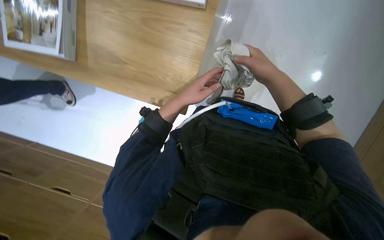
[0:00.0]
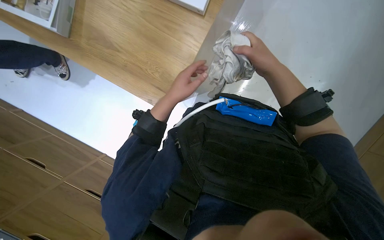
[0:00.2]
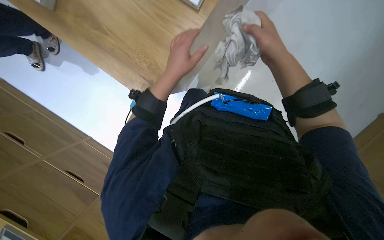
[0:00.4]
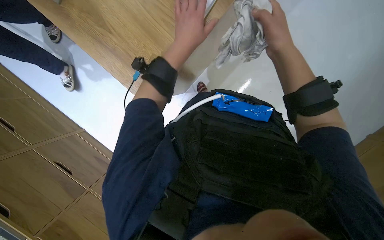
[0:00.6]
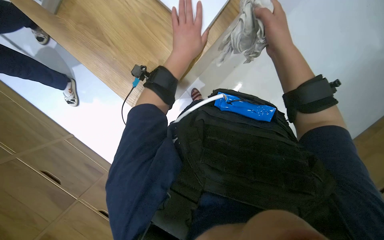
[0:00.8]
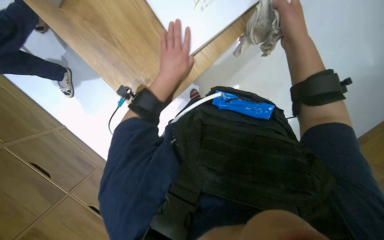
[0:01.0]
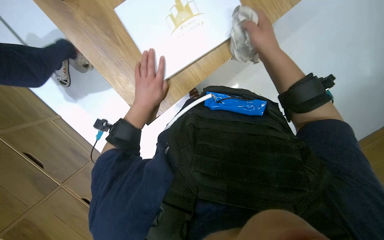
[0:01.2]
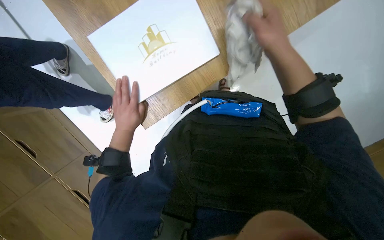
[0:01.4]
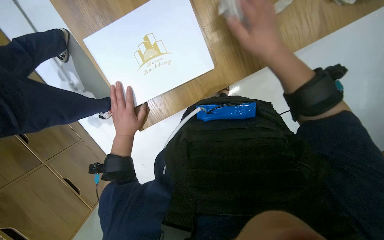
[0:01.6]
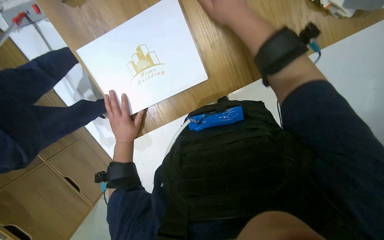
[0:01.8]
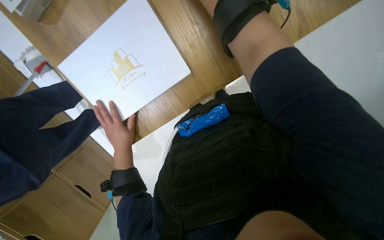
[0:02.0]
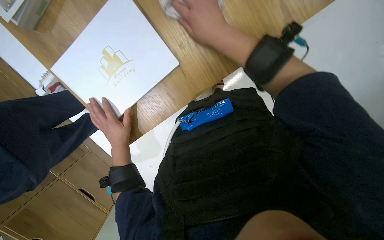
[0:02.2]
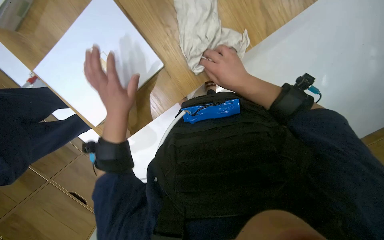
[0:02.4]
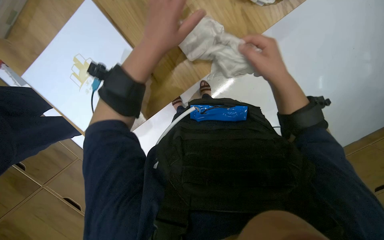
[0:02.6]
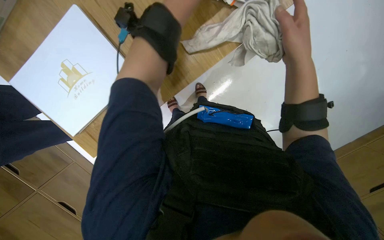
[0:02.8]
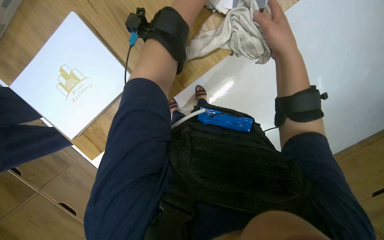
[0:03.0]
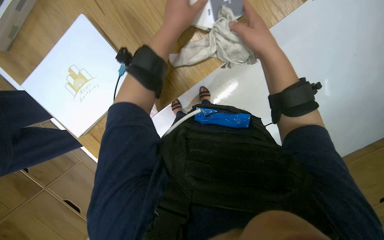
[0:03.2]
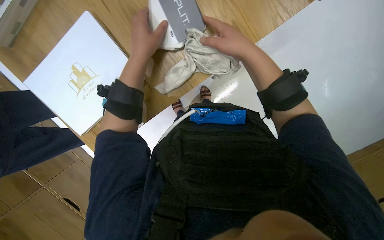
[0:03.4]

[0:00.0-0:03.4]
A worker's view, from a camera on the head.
Job: wiping surfaces.
The whole recording: Examining product samples. The worker wipes and examines various product samples and catalogs on the table.
0:00.0 to 0:01.6: The camera pitches downward, by some 20 degrees. The left hand goes about 20 cm to the left and down the picture.
0:01.6 to 0:03.4: The left hand goes about 40 cm nearer to the camera, up the picture and to the right; the right hand reaches some 10 cm up the picture, then returns.

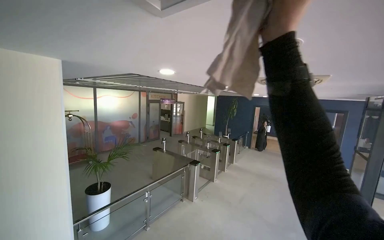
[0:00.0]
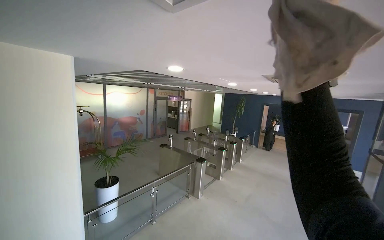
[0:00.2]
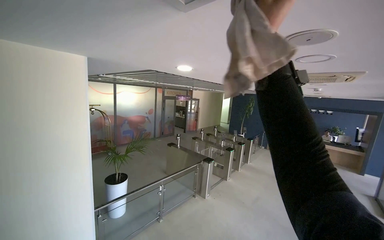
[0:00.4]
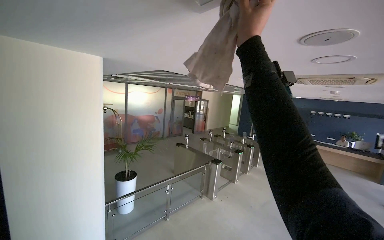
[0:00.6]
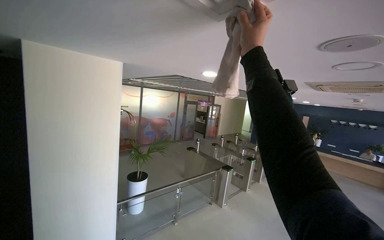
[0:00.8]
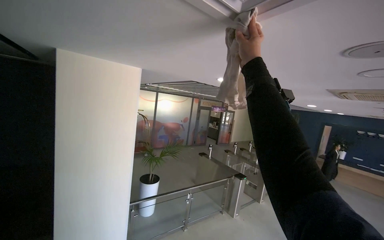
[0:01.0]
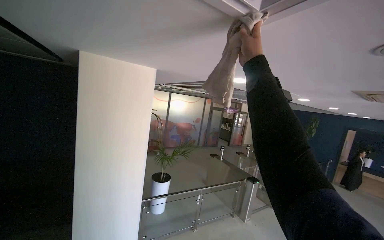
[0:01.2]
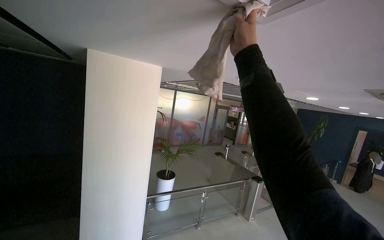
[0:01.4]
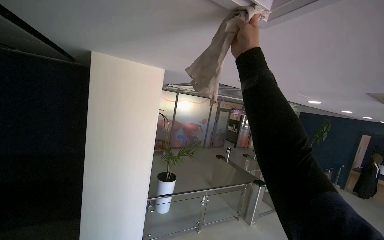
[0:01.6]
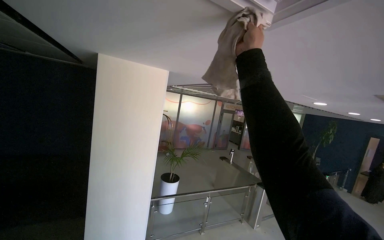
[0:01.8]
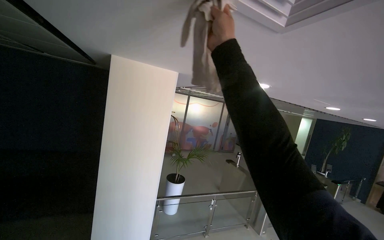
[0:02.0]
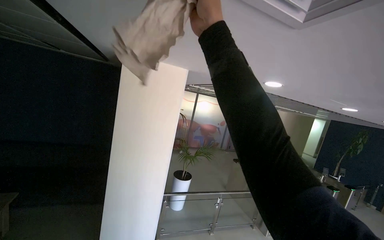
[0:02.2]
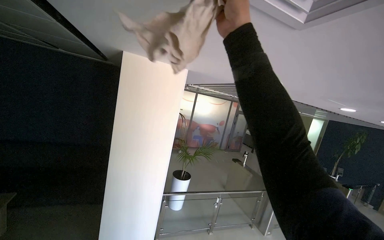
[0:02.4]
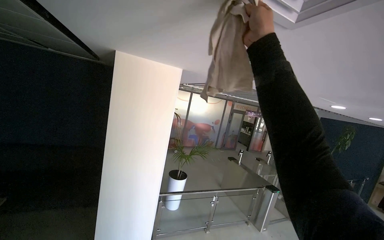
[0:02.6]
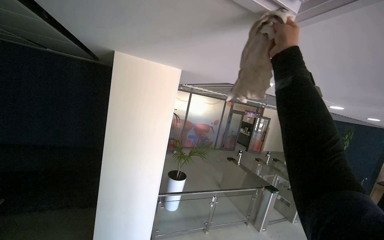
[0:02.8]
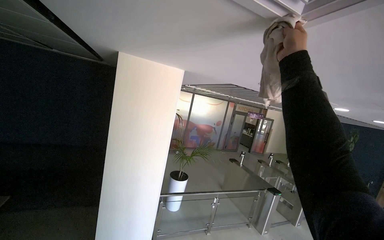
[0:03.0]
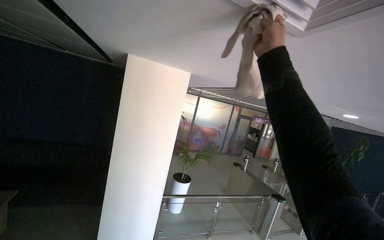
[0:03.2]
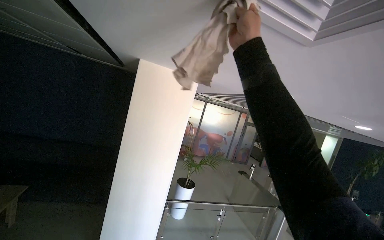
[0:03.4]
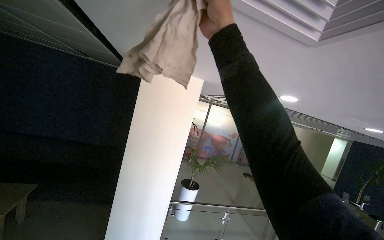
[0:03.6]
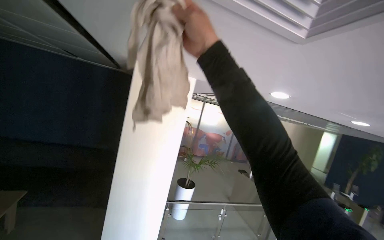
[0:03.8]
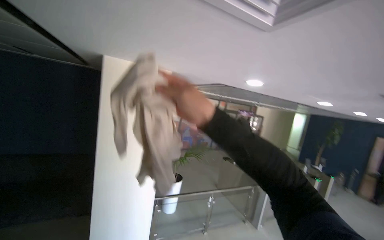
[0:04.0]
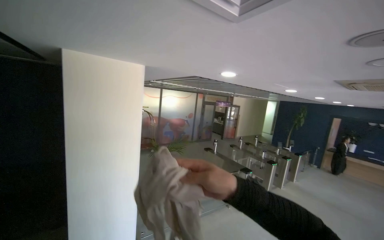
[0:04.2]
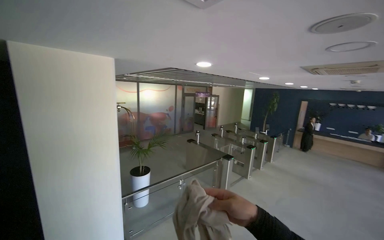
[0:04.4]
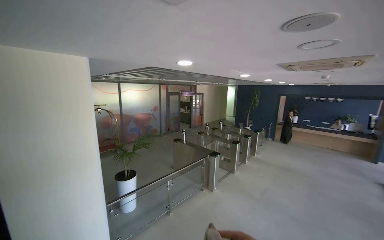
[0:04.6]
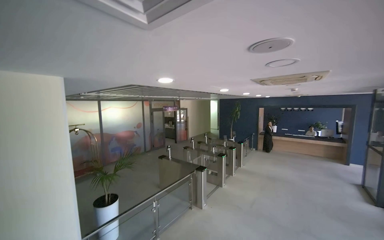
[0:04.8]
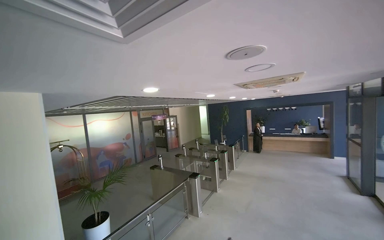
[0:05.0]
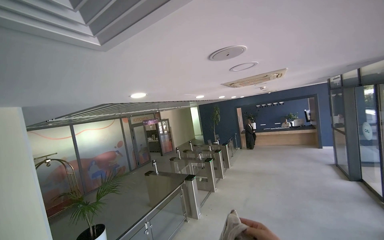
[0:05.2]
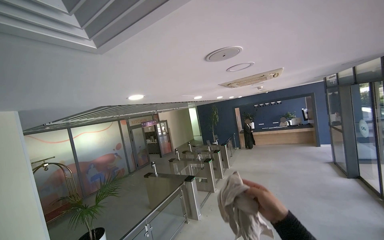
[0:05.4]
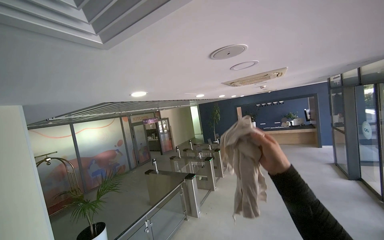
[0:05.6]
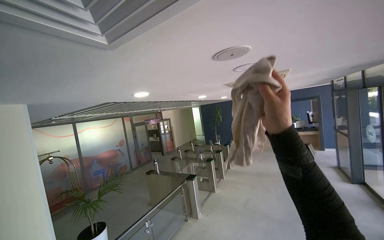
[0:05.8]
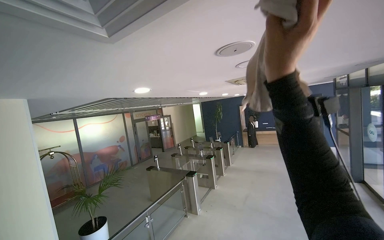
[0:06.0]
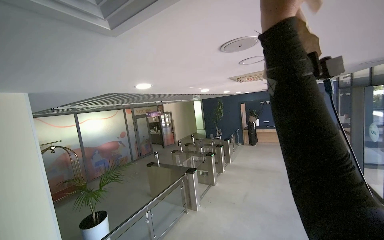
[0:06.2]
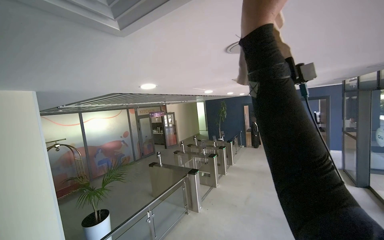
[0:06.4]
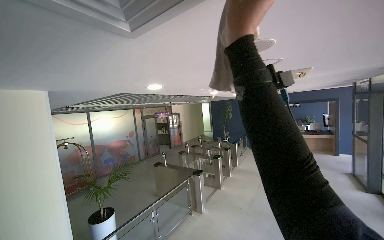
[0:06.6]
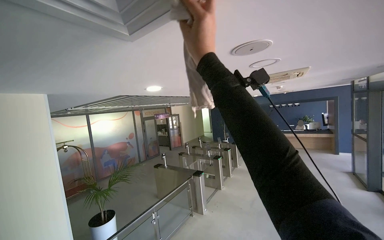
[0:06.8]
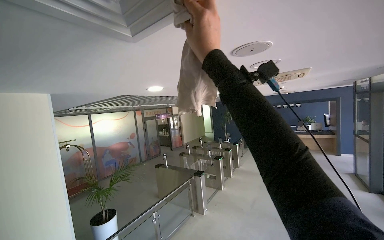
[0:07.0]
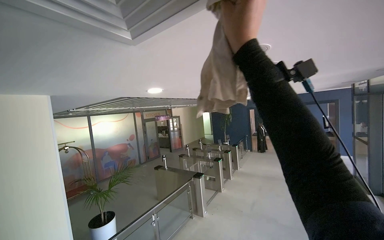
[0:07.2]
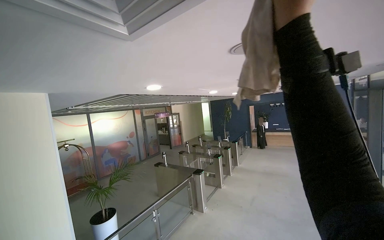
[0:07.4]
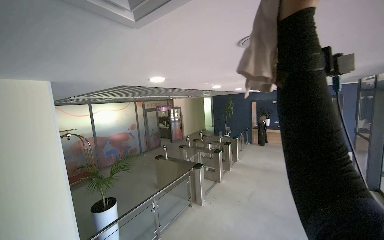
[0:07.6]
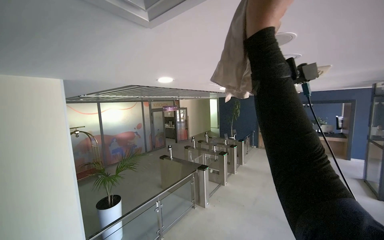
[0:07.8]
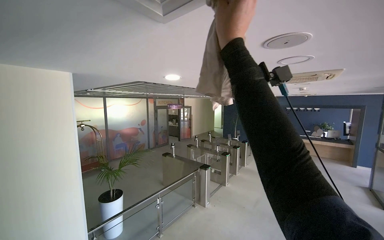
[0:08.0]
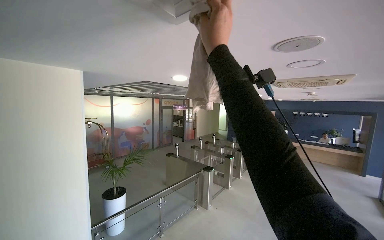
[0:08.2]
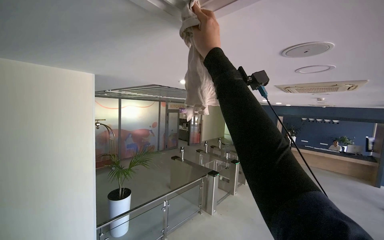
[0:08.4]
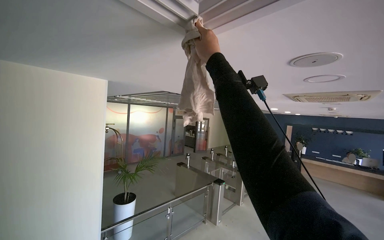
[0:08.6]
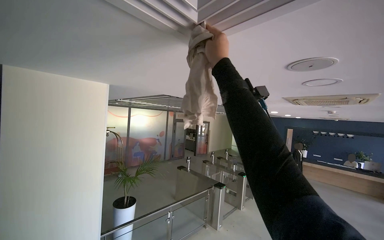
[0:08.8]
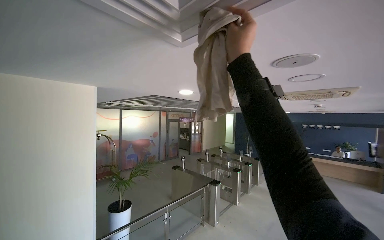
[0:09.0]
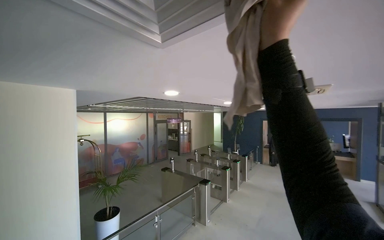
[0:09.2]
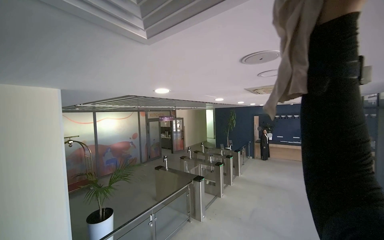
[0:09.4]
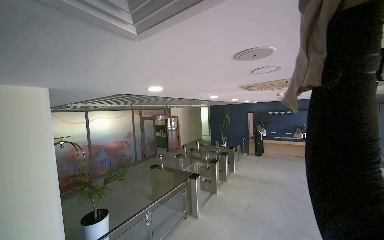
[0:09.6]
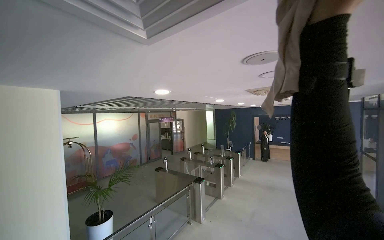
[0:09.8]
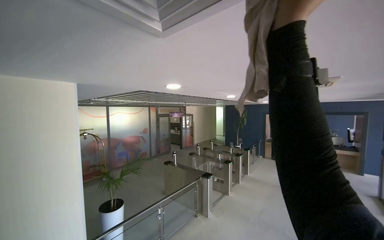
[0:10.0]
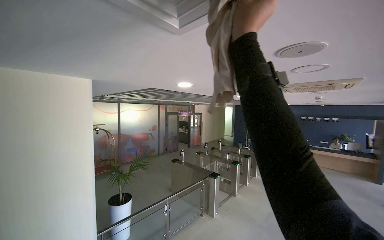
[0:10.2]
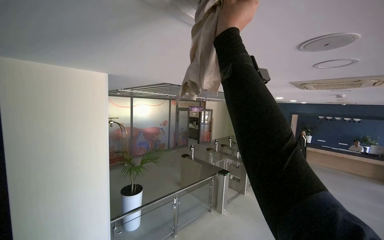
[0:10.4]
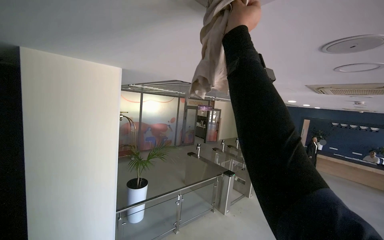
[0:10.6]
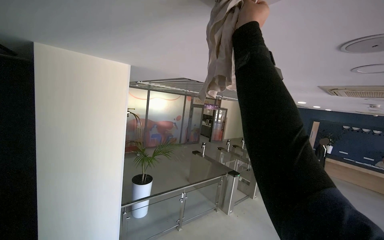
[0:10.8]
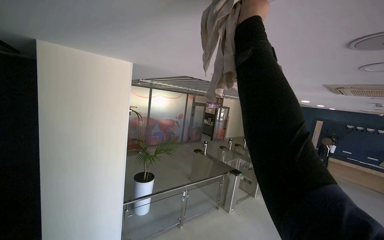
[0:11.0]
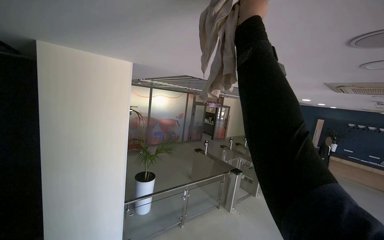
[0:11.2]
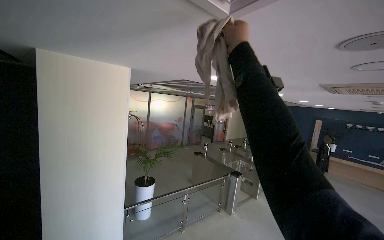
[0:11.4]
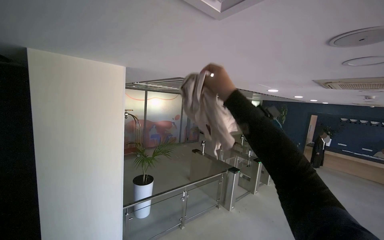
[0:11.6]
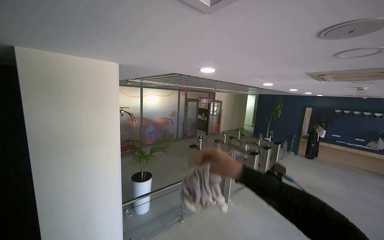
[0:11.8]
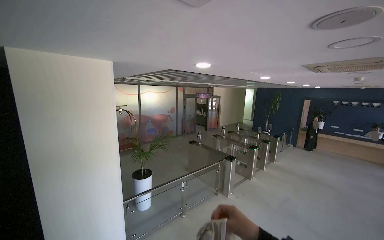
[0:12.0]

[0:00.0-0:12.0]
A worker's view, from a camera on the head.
Job: wiping surfaces.
The whole recording: Wiping ceiling vents. The worker wipes the ceiling vents with a cloth.
0:00.0 to 0:01.6: The wearer looks roughly 25 degrees further to the left.
0:03.0 to 0:04.4: The wearer looks roughly 20 degrees further to the right.
0:04.4 to 0:06.0: The head turns to the right by about 20 degrees.
0:06.0 to 0:07.6: The right hand goes about 10 cm up the picture, and goes to the left and returns, about 20 cm each way.
0:07.6 to 0:09.0: The right hand goes roughly 20 cm to the left and farther from the camera.
0:09.0 to 0:10.4: The right hand moves about 25 cm to the right and comes back.
0:10.4 to 0:12.0: The right hand is displaced down the picture by approximately 60 cm.

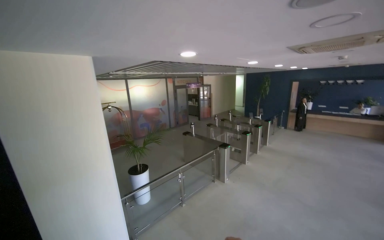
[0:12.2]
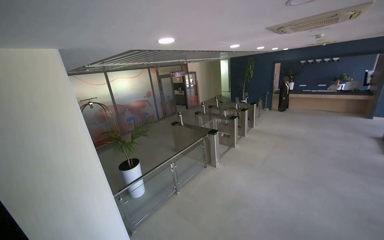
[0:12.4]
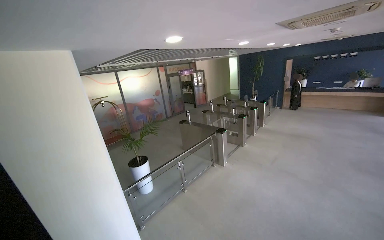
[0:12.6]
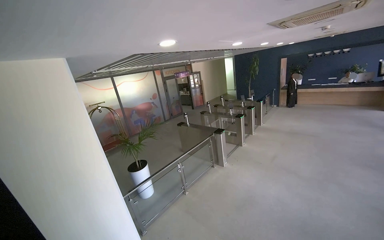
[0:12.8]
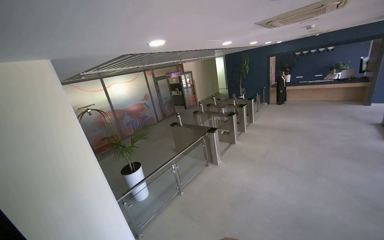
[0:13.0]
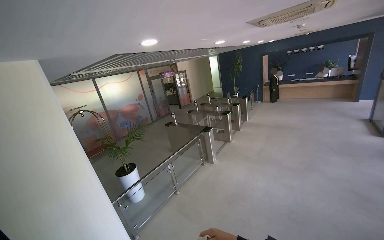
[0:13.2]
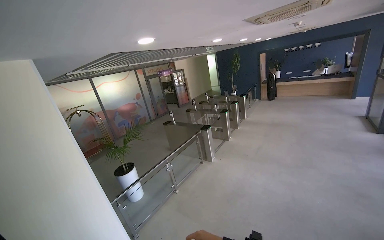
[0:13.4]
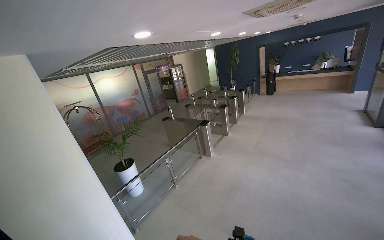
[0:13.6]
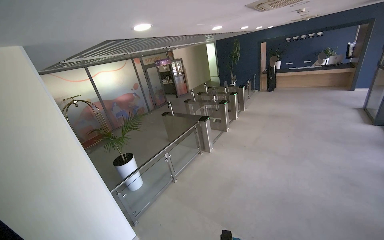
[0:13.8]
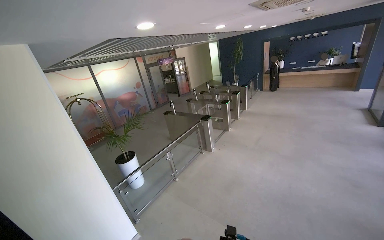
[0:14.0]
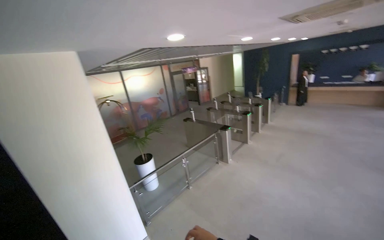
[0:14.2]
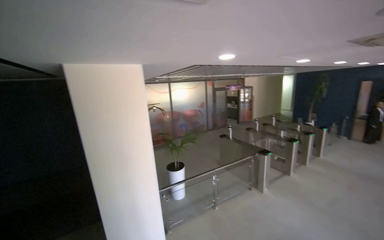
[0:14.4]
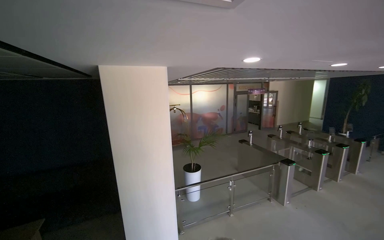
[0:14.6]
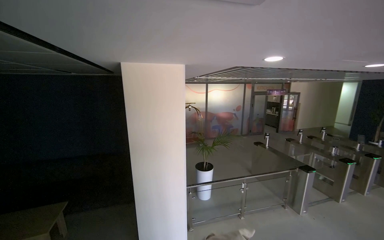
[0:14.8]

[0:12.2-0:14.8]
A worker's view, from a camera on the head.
Job: wiping surfaces.
The whole recording: Wiping ceiling vents. The worker wipes the ceiling vents with a cloth.
0:13.4 to 0:14.8: The wearer's head swings about 40 degrees to the left.

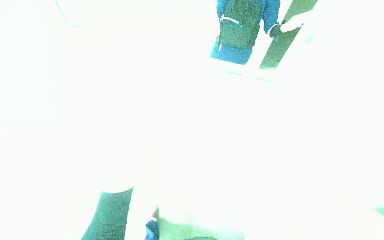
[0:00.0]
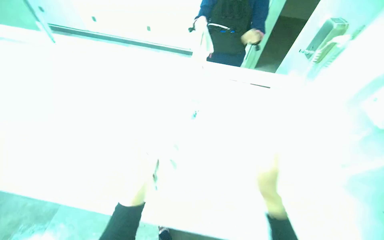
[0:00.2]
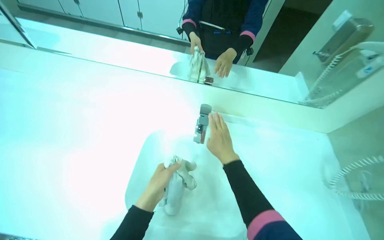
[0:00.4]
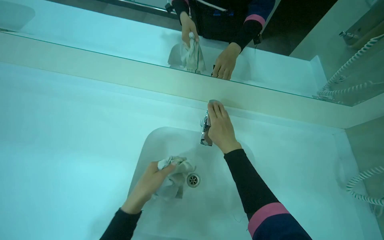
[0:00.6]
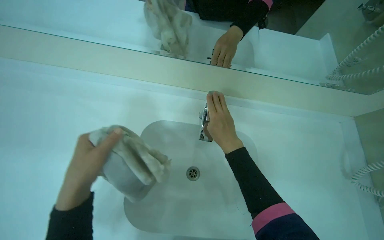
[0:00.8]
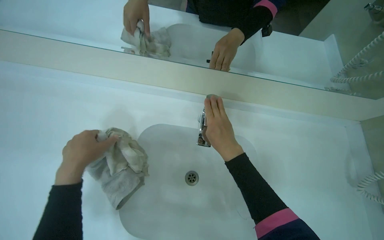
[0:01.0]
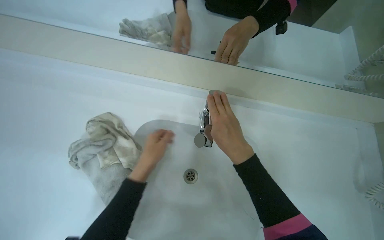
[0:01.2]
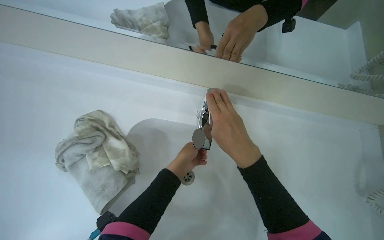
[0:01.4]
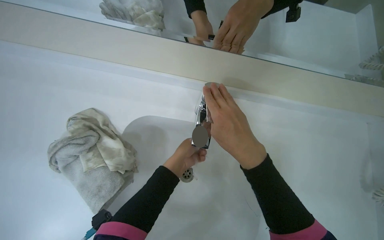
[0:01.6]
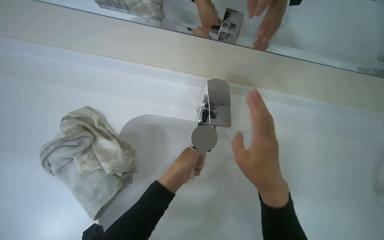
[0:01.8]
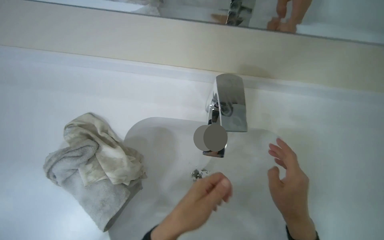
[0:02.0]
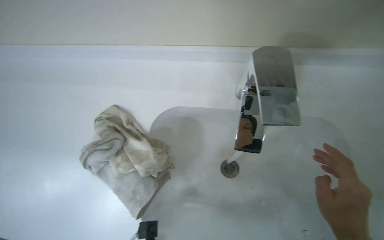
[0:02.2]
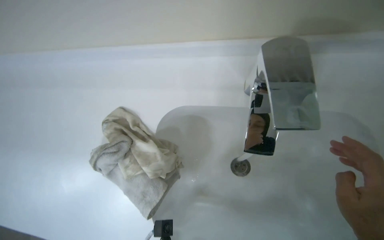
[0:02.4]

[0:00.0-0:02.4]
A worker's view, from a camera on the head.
Job: wiping surfaces.
The whole recording: Washing cleaning cloth and wiping sink. The worker washes a cleaning cloth in the sink, then uses it to wipe the sink and counter surfaces.
0:01.2 to 0:02.4: The view pans to the left by about 20 degrees. The view tips downward by about 20 degrees.
